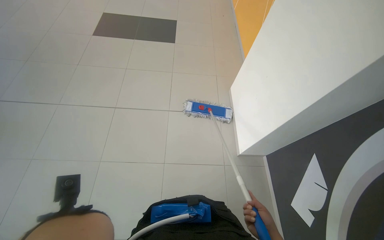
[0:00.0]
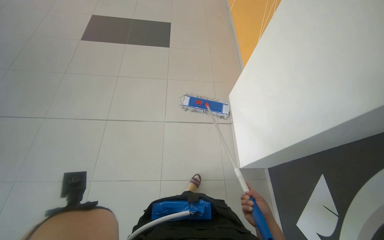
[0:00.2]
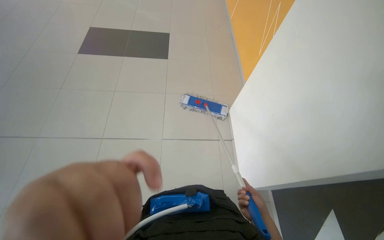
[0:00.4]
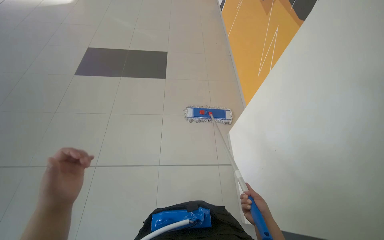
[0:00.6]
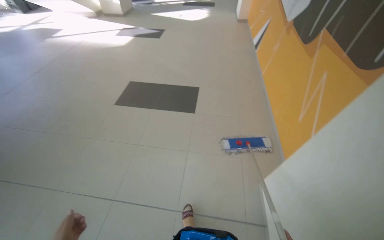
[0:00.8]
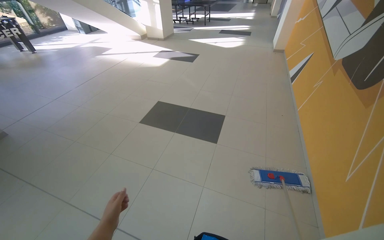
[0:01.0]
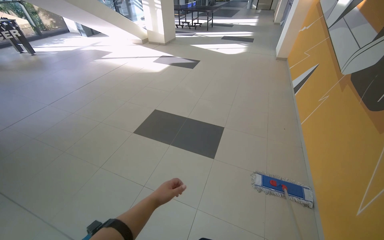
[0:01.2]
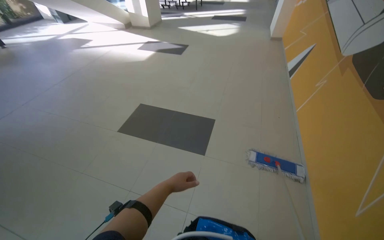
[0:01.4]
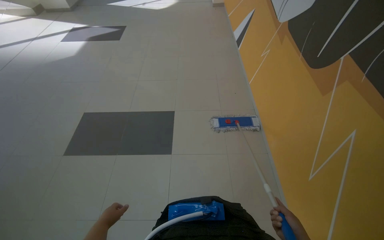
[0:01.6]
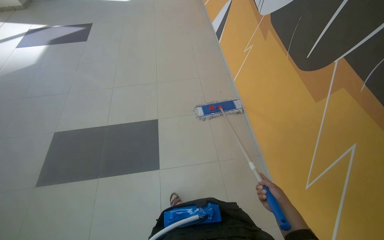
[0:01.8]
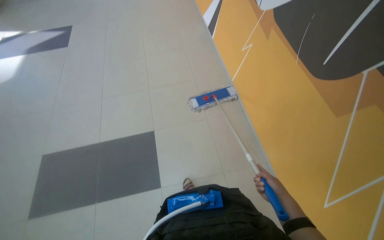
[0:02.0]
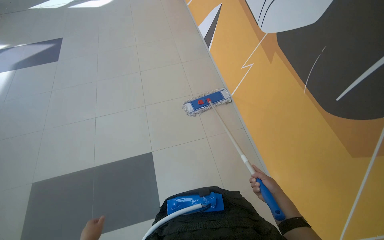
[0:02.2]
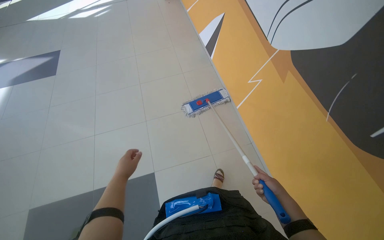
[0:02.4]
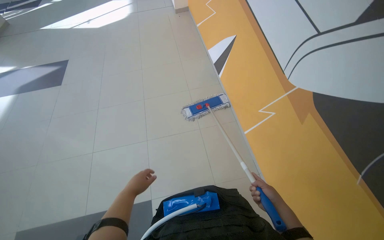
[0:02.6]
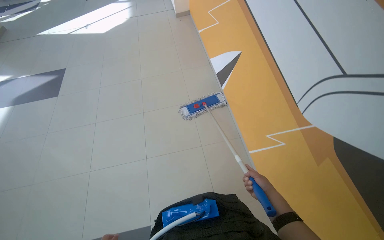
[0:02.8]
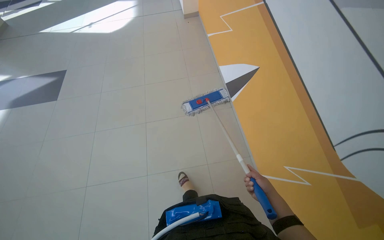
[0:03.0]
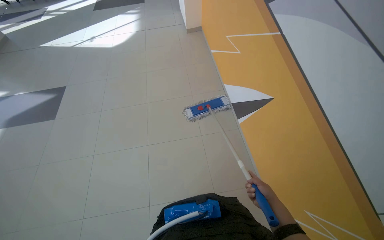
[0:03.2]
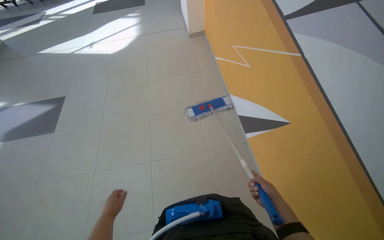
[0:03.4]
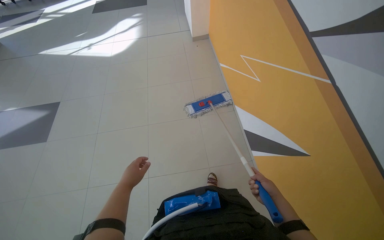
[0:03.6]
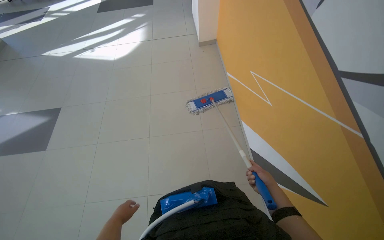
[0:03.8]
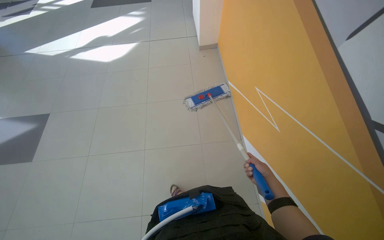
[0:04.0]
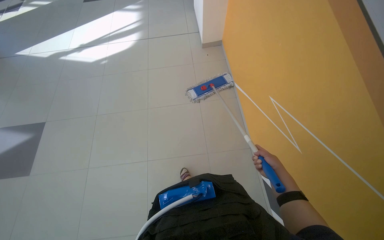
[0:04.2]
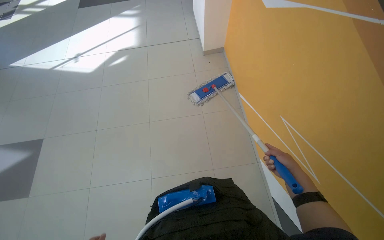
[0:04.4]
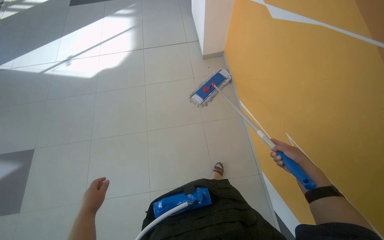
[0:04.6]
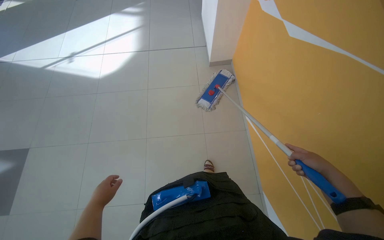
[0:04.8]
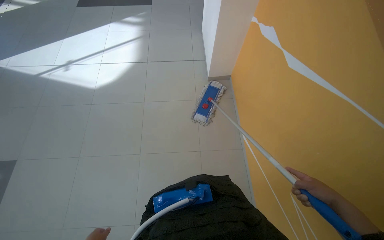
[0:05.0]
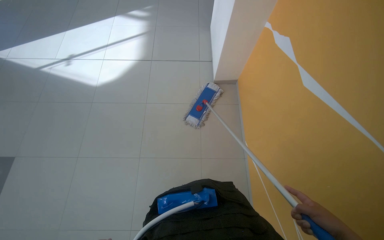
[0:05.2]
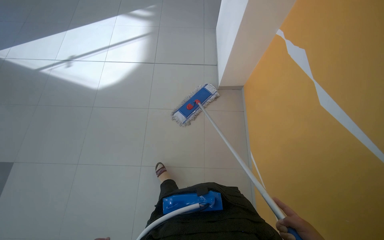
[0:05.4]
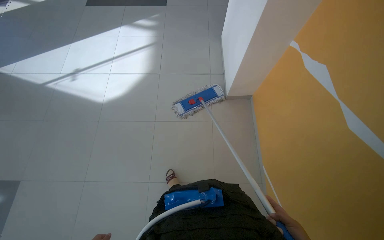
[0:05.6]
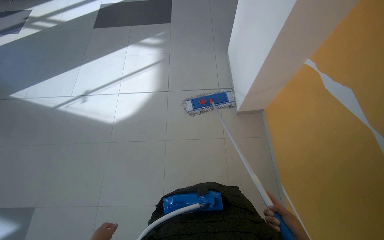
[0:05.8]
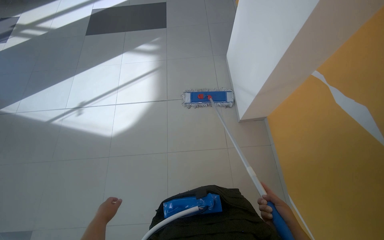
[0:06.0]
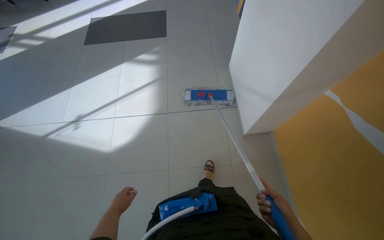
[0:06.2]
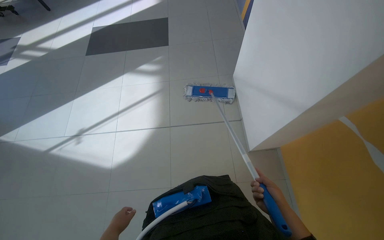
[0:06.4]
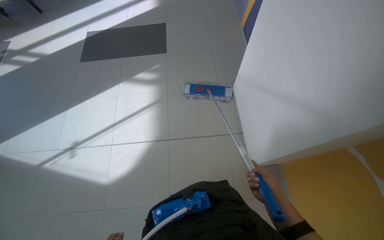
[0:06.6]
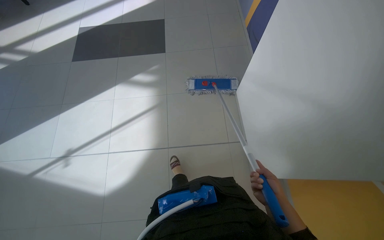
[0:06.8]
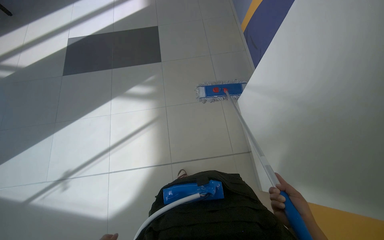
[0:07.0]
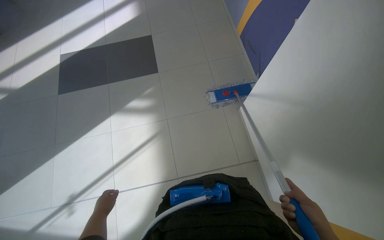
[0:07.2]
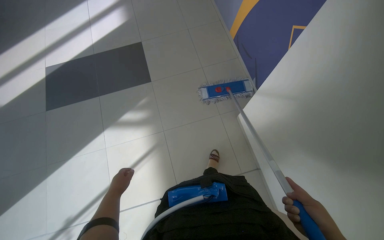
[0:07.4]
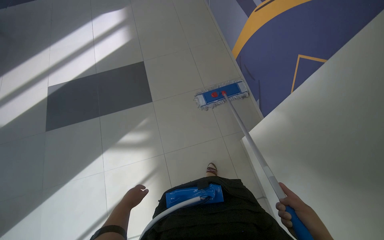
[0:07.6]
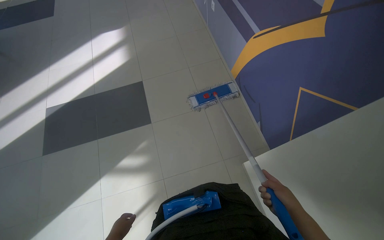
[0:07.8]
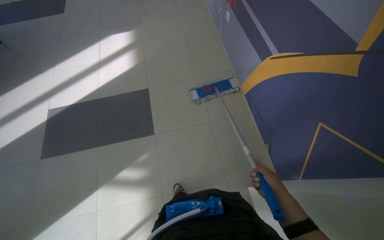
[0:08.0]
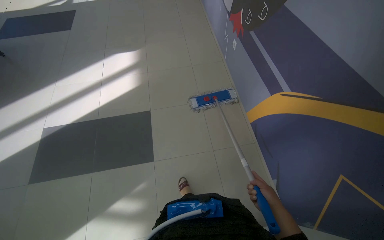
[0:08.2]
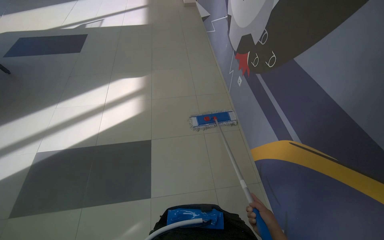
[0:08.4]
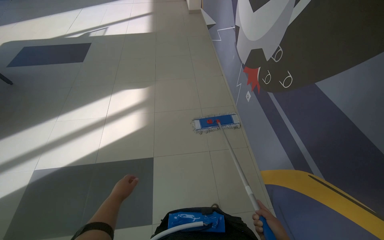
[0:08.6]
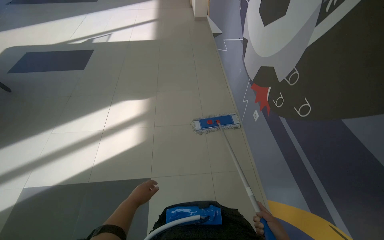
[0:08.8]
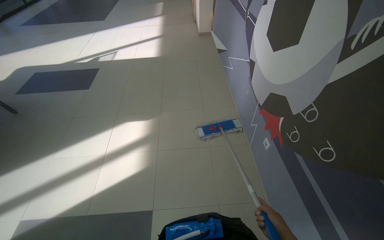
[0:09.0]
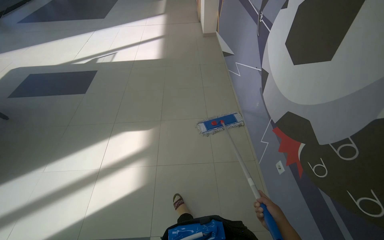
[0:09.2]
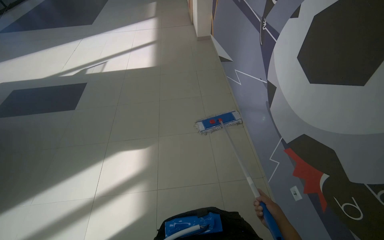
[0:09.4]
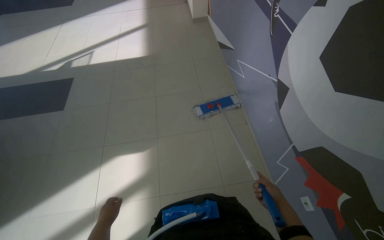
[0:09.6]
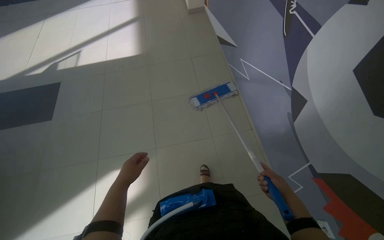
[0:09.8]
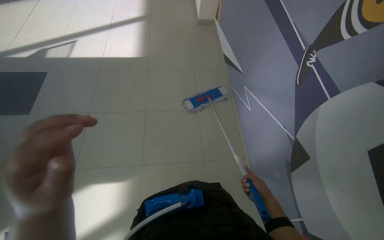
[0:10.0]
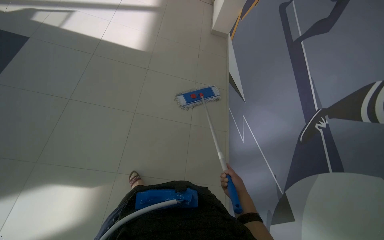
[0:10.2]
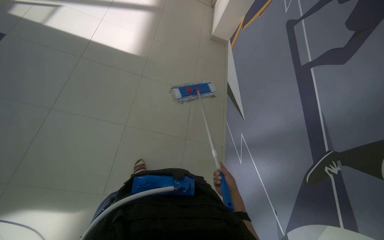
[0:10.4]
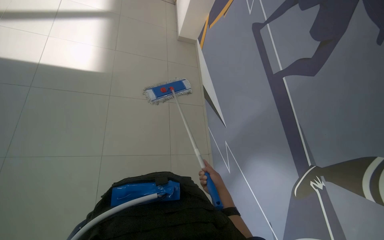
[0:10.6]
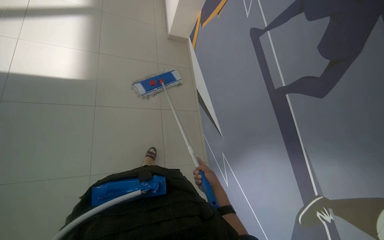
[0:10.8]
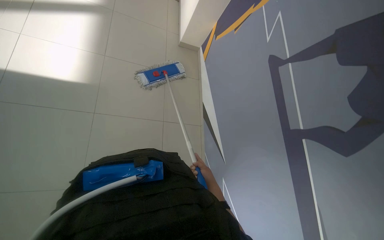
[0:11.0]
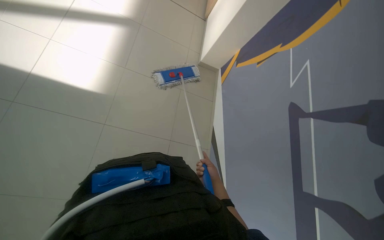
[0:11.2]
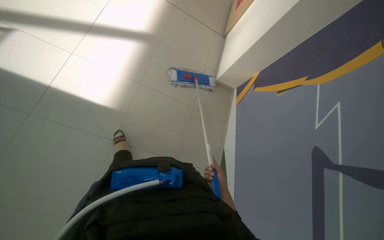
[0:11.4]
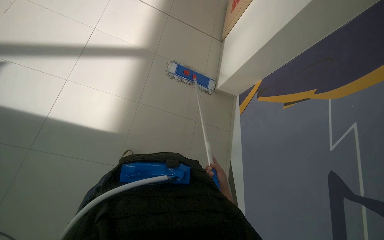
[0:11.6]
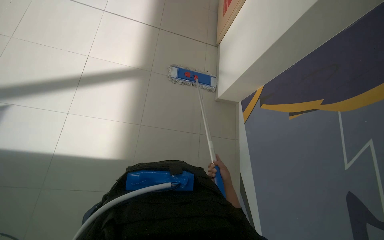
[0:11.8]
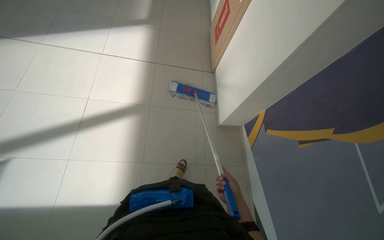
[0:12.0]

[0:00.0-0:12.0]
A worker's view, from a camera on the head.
Job: mopping floor.
The whole recording: Mopping office floor. The worker mops the tiled floor in the office area.
0:00.0 to 0:01.6: The wearer moves roughly 80 cm.
0:03.0 to 0:04.4: The head travels roughly 90 cm.
0:04.4 to 0:06.0: The camera travels roughly 80 cm.
0:06.0 to 0:07.6: The camera is carried approximately 1 m.
0:07.6 to 0:09.0: The head travels roughly 1.5 m.
0:09.0 to 0:10.4: The head travels some 1.5 m. The camera pitches downward, by some 10 degrees.
0:10.4 to 0:12.0: The wearer moves about 1 m.

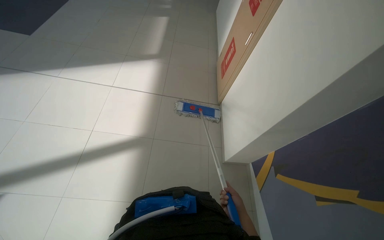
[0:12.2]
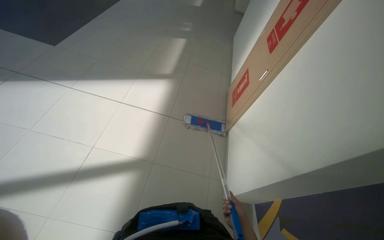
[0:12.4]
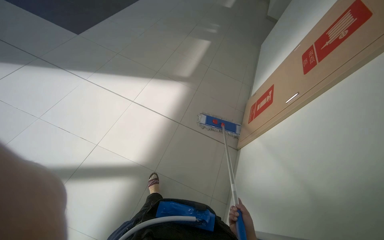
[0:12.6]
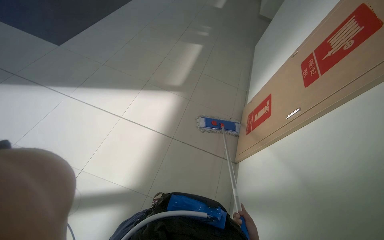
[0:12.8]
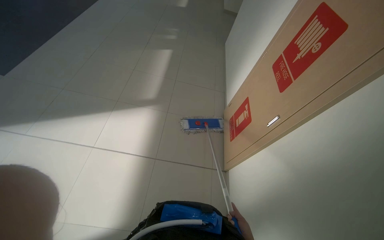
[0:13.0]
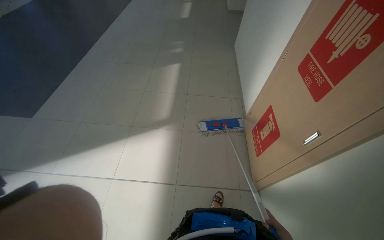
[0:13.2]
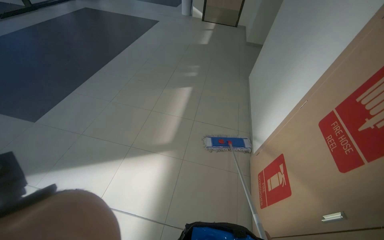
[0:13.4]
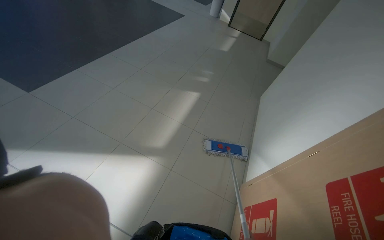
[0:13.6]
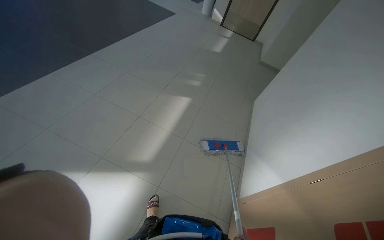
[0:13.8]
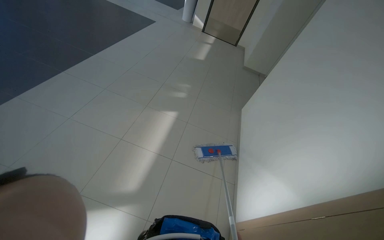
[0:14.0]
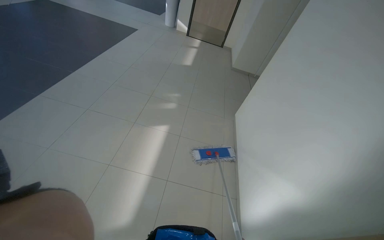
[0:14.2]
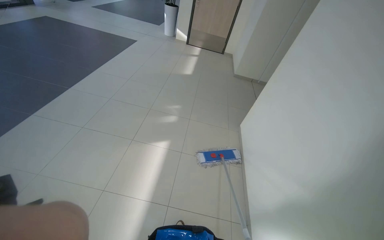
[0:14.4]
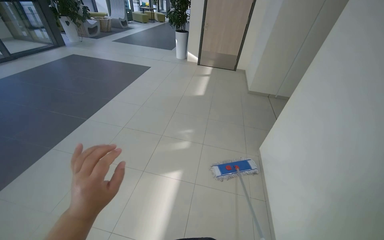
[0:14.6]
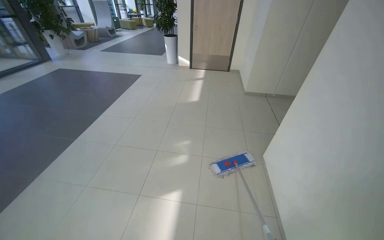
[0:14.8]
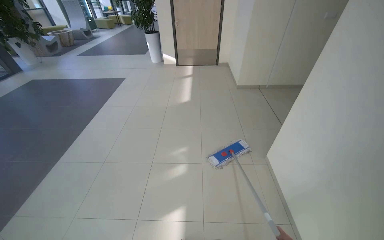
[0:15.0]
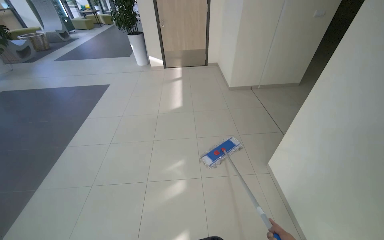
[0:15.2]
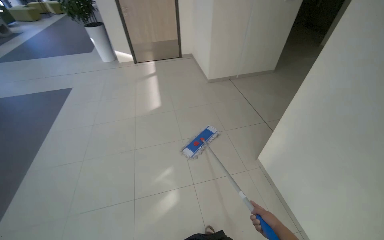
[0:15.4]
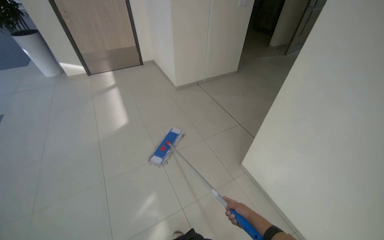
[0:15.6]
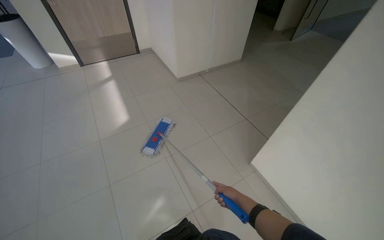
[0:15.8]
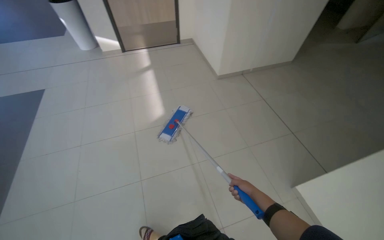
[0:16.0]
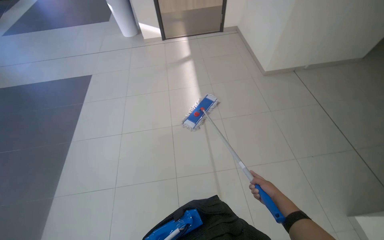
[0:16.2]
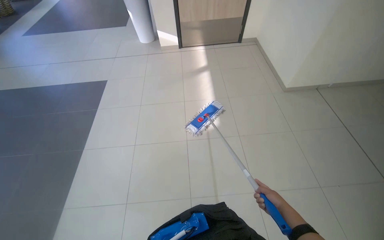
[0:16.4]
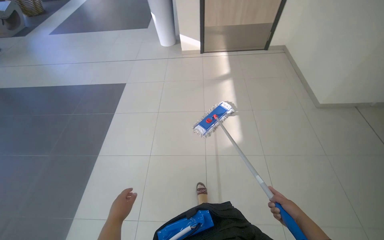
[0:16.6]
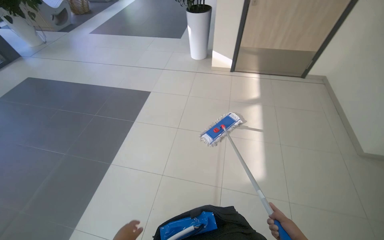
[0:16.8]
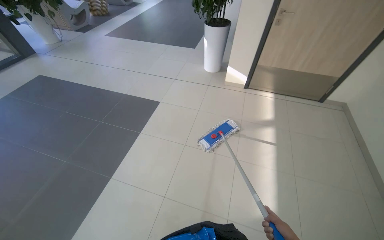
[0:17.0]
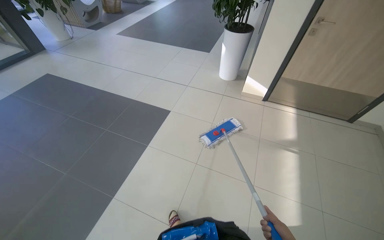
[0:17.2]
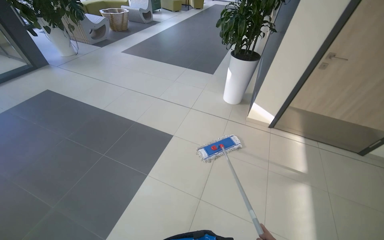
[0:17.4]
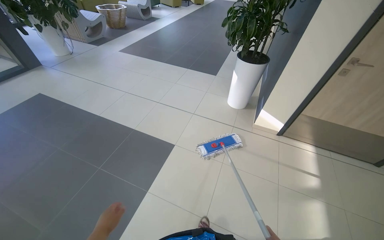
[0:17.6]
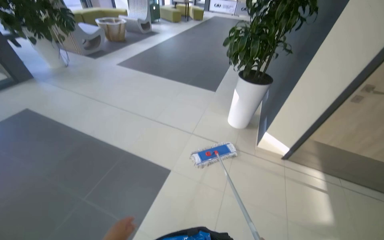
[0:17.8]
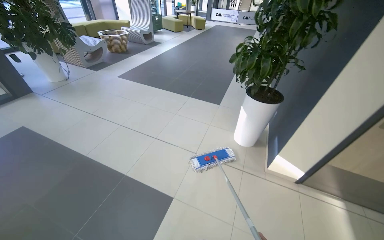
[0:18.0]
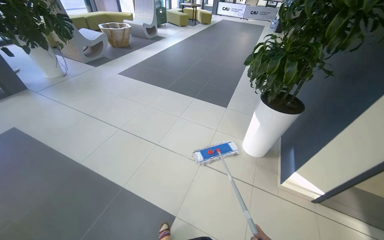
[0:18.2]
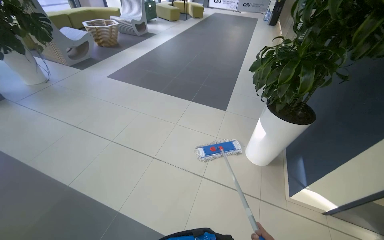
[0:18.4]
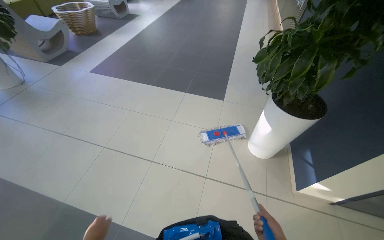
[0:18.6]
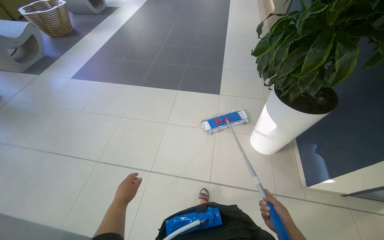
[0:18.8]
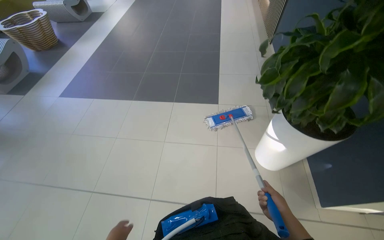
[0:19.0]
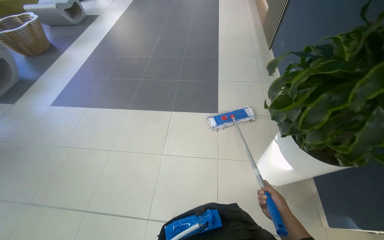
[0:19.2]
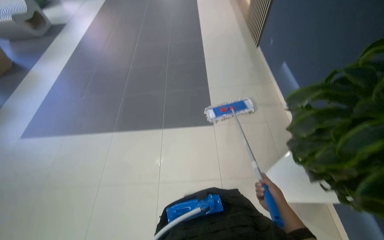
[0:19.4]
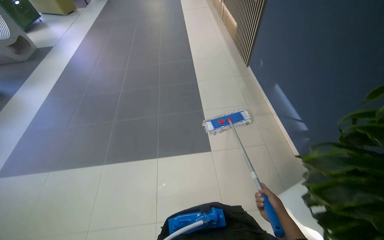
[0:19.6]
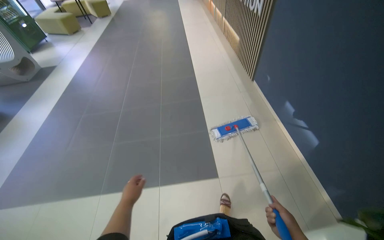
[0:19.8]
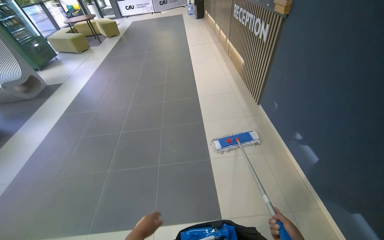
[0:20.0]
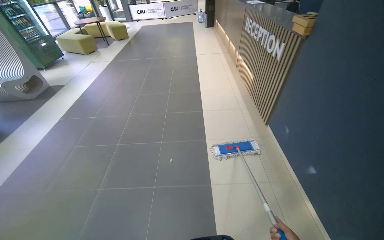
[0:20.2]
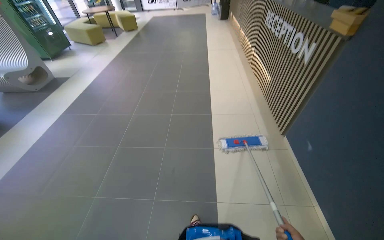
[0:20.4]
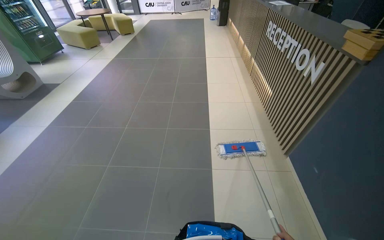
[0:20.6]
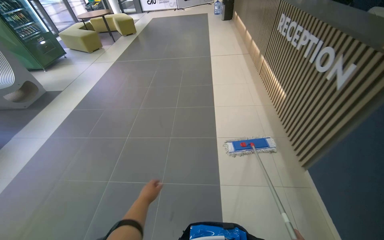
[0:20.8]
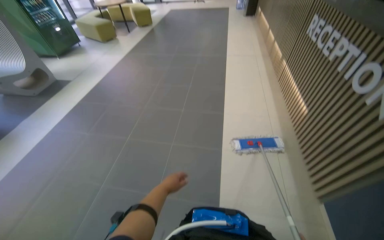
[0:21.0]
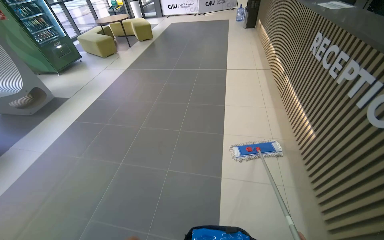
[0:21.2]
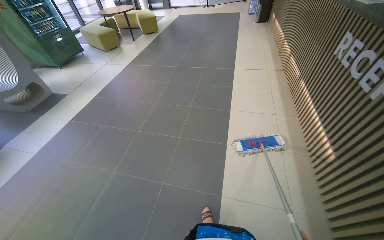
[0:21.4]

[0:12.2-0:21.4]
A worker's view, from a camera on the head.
Job: mopping floor.
The whole recording: Mopping office floor. The worker mops the tiled floor in the office area.
0:12.2 to 0:13.8: The head travels about 1.5 m.
0:13.8 to 0:15.2: The camera travels about 1.5 m. The scene rotates counterclockwise by some 30 degrees.
0:19.8 to 0:21.4: The head travels approximately 2 m. The head rotates about 20 degrees to the left.
